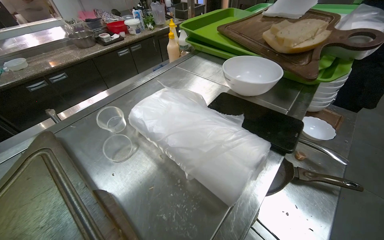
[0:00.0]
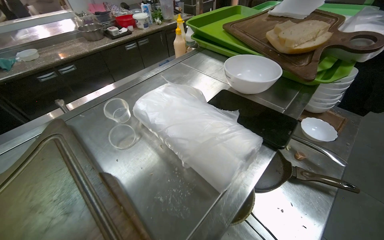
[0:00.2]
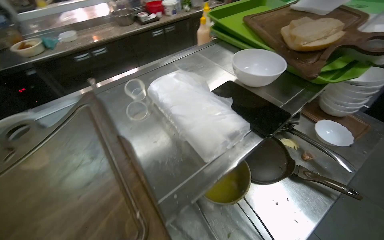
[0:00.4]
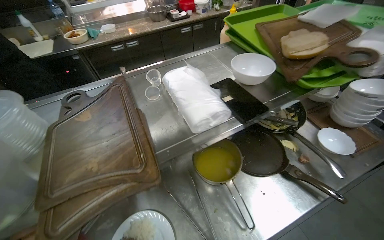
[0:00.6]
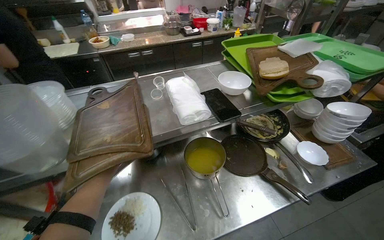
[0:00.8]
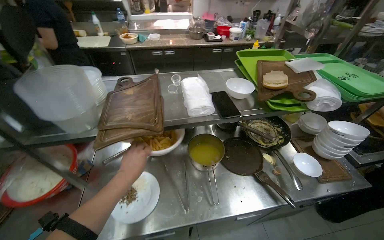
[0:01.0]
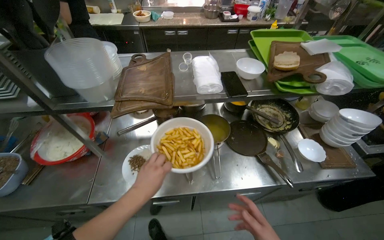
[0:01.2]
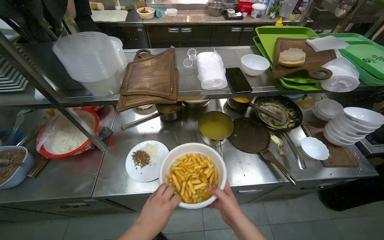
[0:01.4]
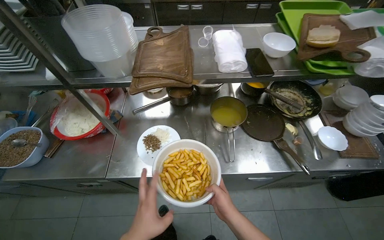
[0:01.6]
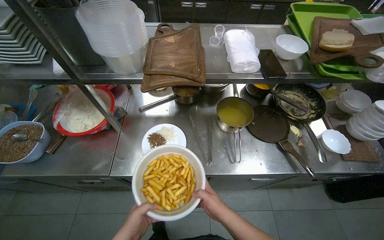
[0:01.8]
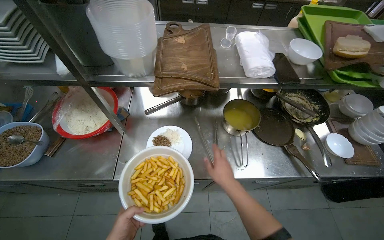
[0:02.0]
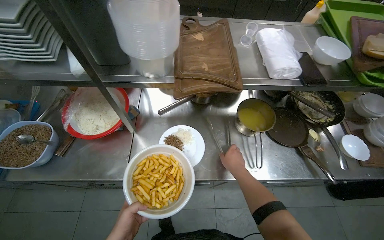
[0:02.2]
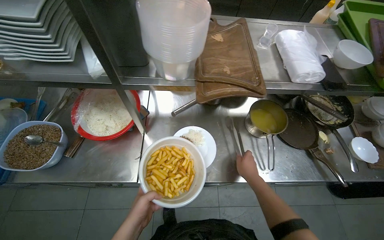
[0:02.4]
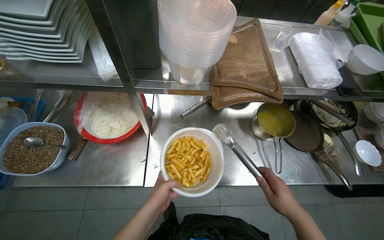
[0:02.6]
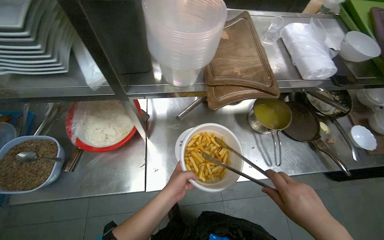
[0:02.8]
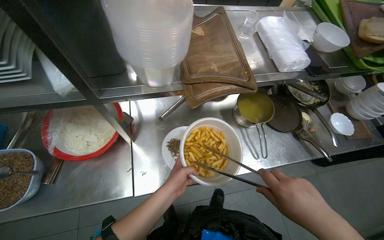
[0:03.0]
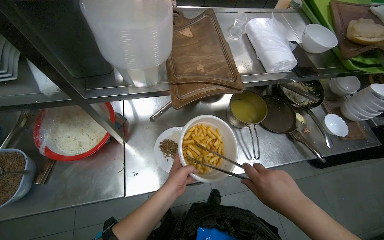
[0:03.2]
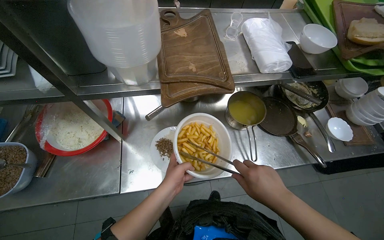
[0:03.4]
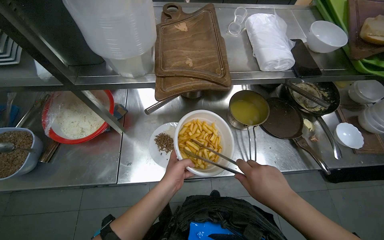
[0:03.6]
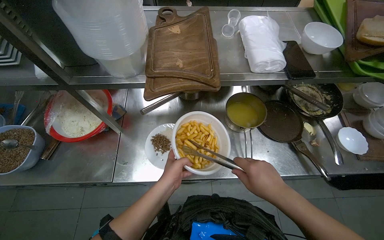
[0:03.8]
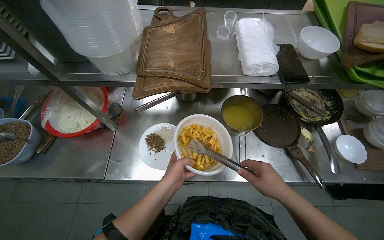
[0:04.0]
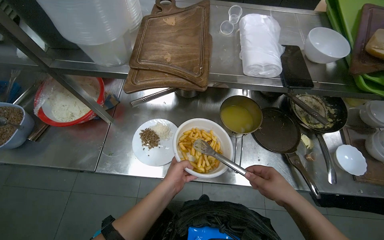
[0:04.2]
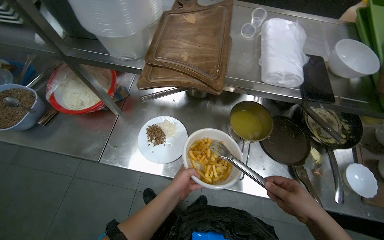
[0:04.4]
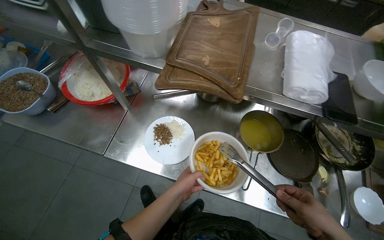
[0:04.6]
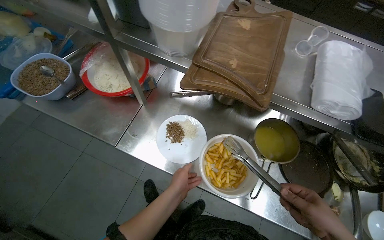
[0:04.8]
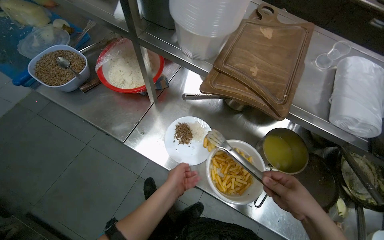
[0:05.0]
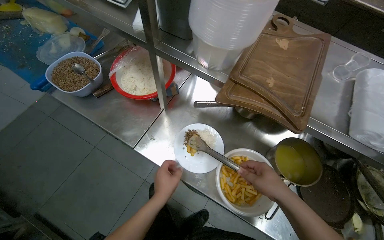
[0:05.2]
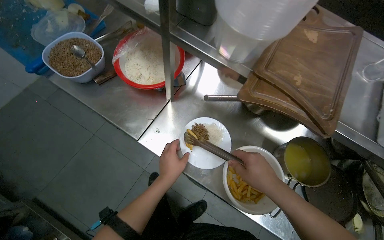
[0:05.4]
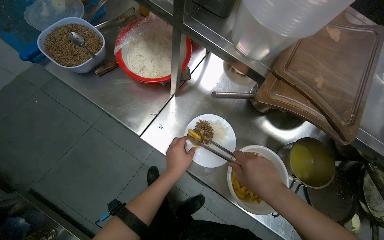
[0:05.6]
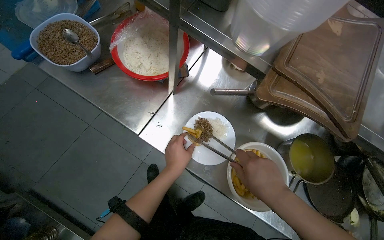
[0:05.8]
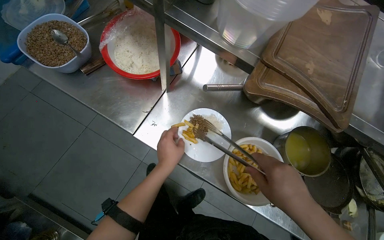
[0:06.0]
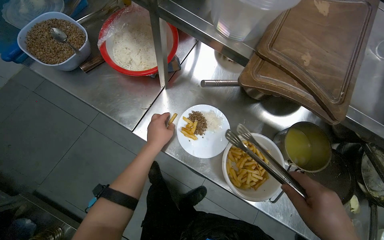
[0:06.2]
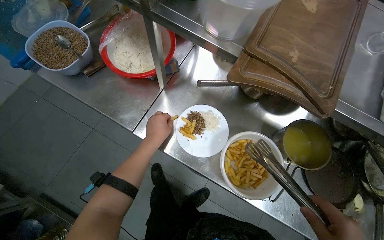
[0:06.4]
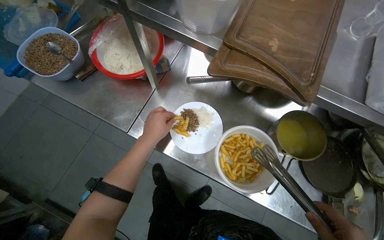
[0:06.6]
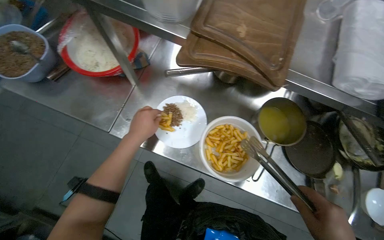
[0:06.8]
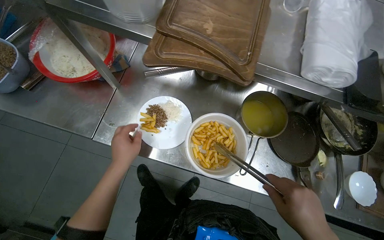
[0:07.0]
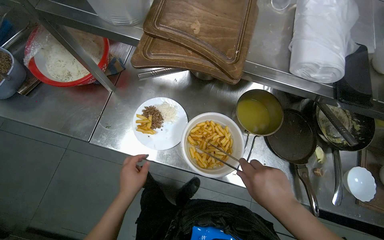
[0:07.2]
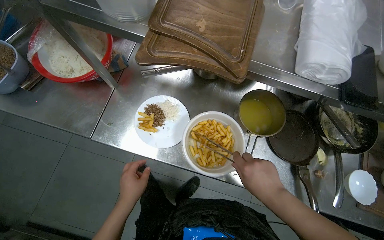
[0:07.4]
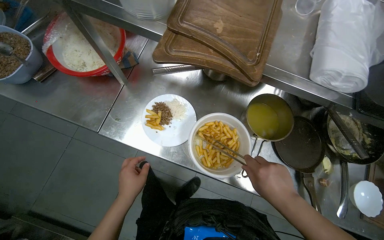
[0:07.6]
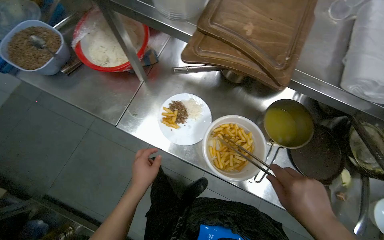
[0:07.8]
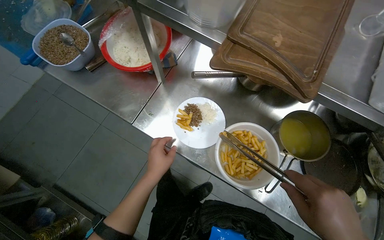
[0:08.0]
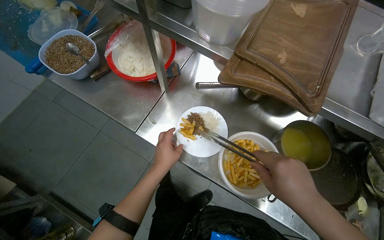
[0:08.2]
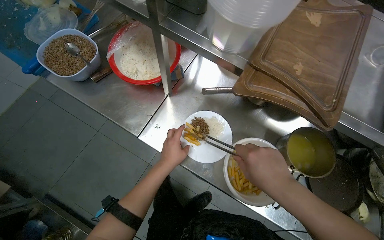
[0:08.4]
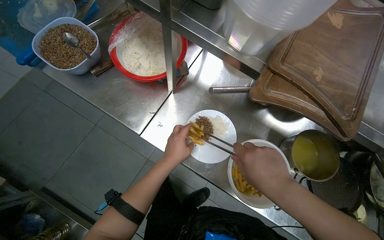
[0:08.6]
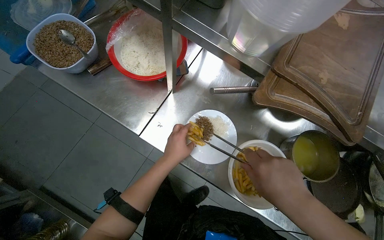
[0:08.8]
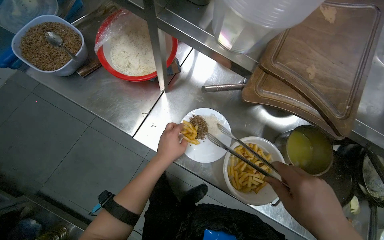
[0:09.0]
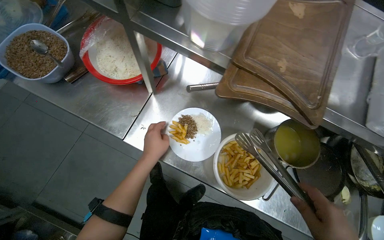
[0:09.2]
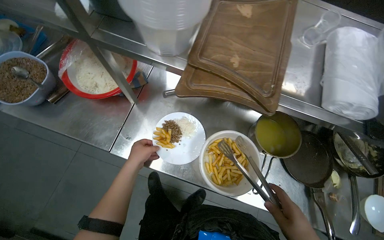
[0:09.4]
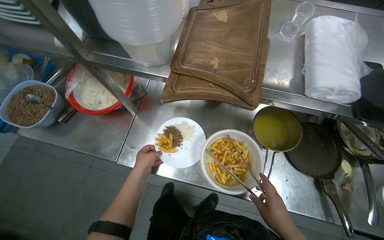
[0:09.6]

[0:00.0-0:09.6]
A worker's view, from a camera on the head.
Job: preparing food.
The whole recording: Plating food onto a dish. The worker scoops granular food and transfers french fries onto a plate.
0:00.0 to 0:01.6: The camera is carried roughly 40 cm. The head turns to the left by roughly 45 degrees. The view tilts roughly 10 degrees downward.
0:01.6 to 0:03.2: The right hand moves up the picture and nearer to the camera, about 20 cm.
0:03.2 to 0:04.8: The wearer's head swings about 35 degrees to the left. The right hand is displaced to the right by roughly 25 cm.
0:04.8 to 0:06.4: The left hand travels up the picture and to the left by roughly 20 cm.
0:06.4 to 0:08.0: The left hand travels down the picture by about 10 cm.

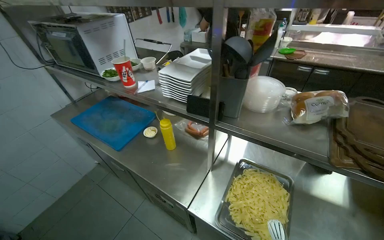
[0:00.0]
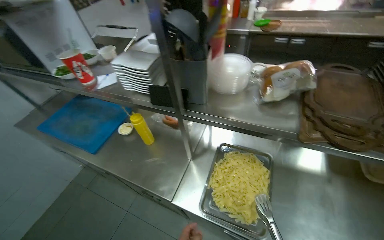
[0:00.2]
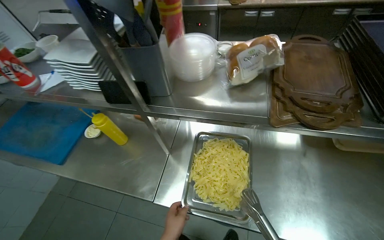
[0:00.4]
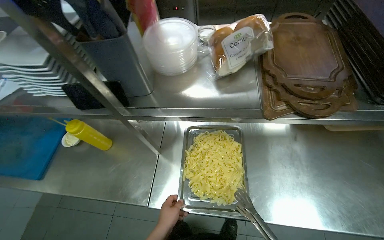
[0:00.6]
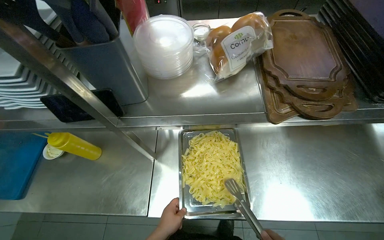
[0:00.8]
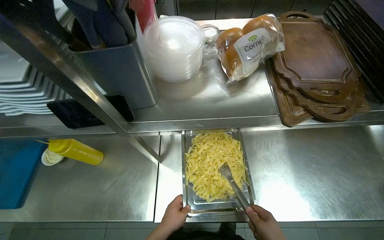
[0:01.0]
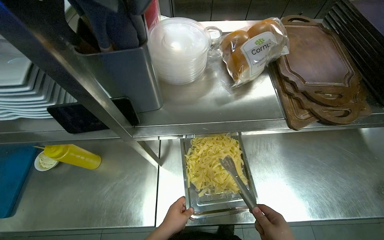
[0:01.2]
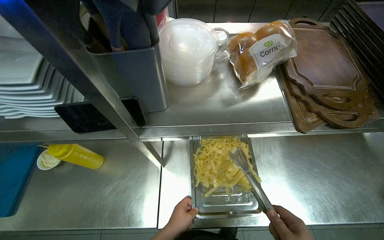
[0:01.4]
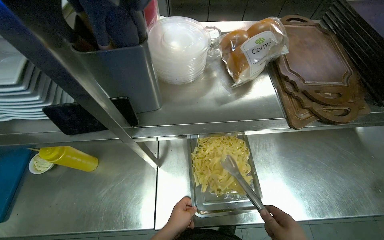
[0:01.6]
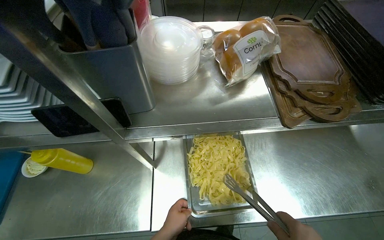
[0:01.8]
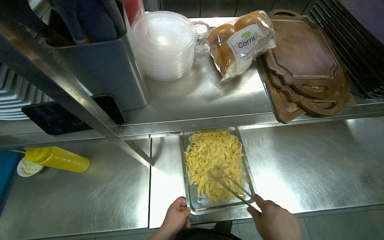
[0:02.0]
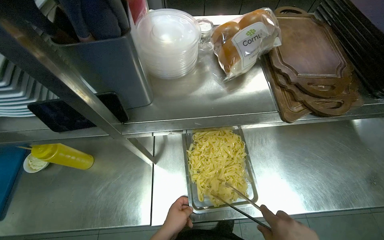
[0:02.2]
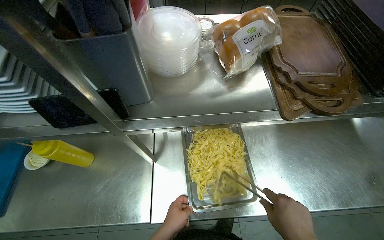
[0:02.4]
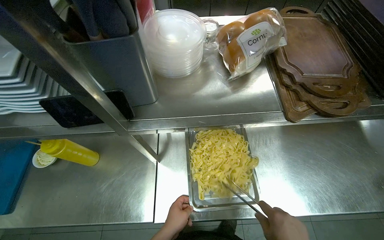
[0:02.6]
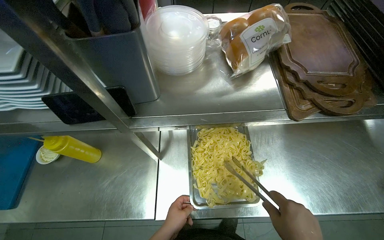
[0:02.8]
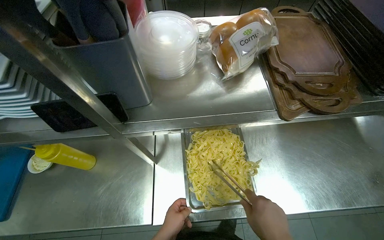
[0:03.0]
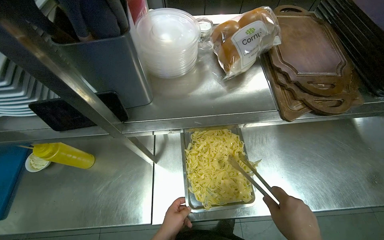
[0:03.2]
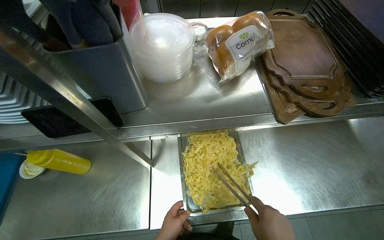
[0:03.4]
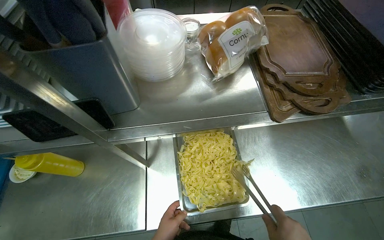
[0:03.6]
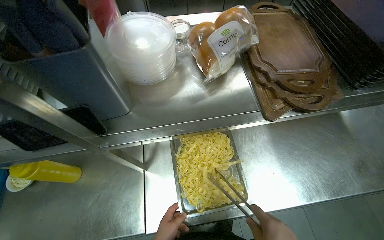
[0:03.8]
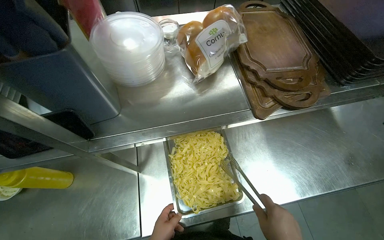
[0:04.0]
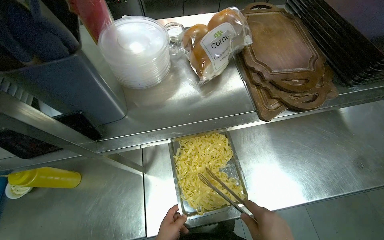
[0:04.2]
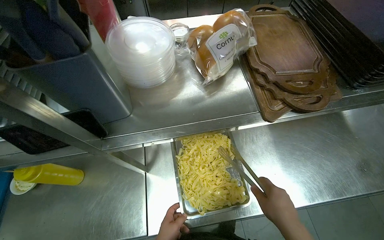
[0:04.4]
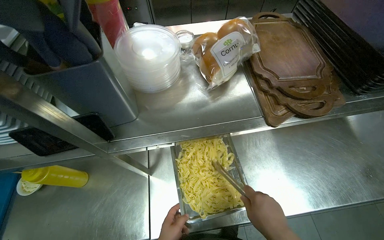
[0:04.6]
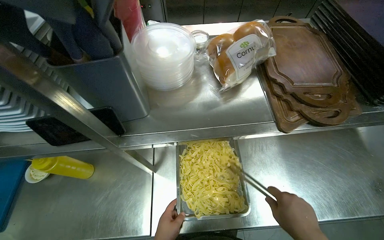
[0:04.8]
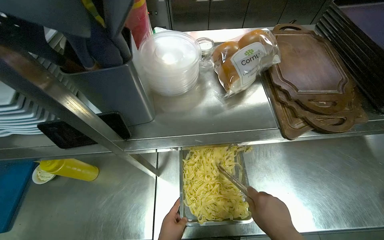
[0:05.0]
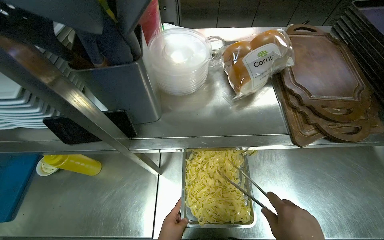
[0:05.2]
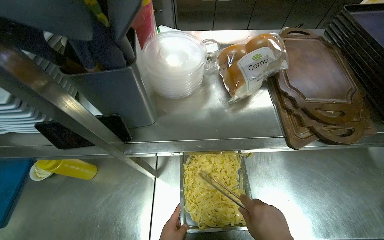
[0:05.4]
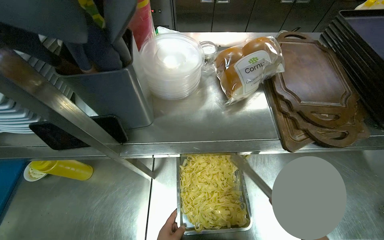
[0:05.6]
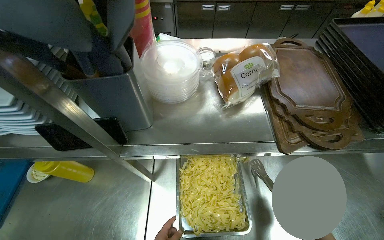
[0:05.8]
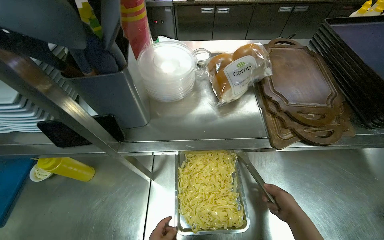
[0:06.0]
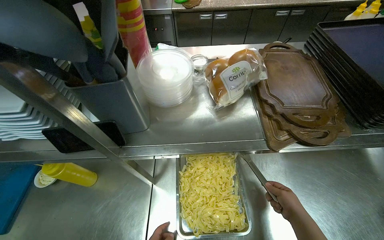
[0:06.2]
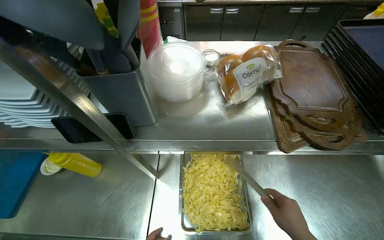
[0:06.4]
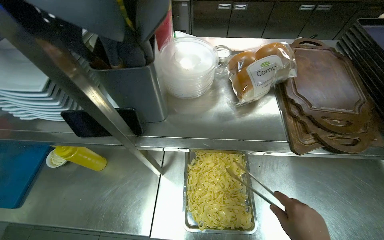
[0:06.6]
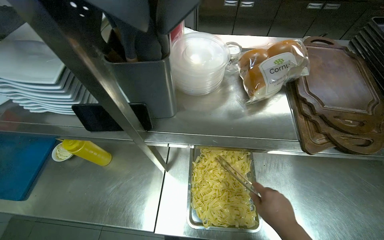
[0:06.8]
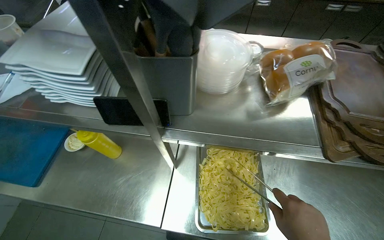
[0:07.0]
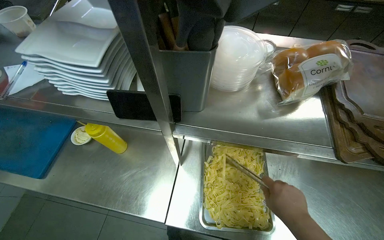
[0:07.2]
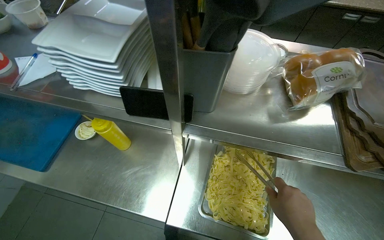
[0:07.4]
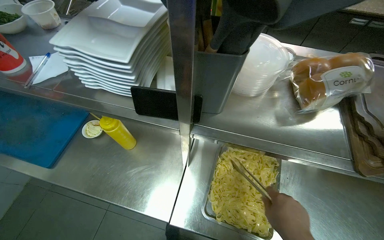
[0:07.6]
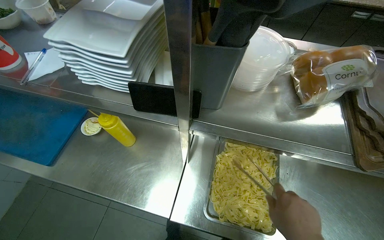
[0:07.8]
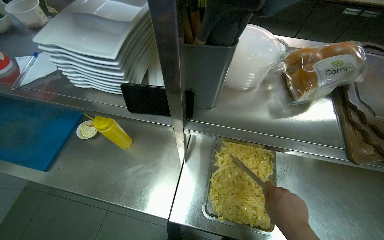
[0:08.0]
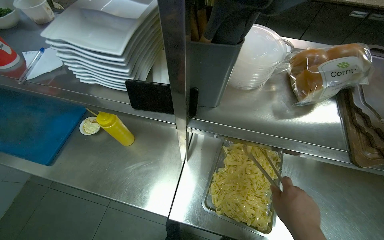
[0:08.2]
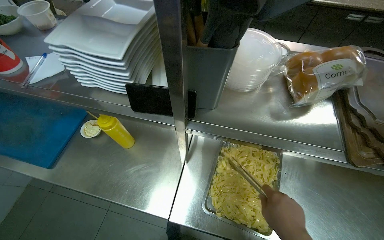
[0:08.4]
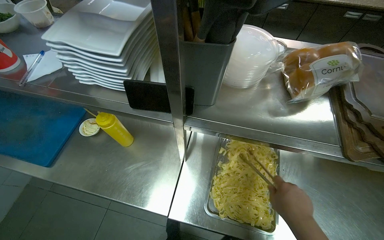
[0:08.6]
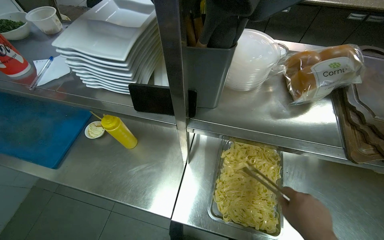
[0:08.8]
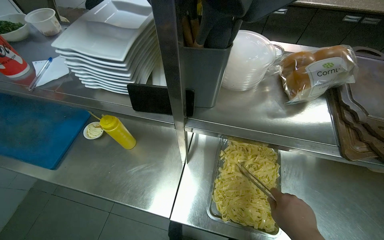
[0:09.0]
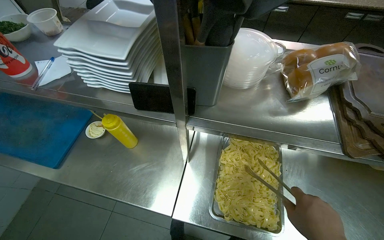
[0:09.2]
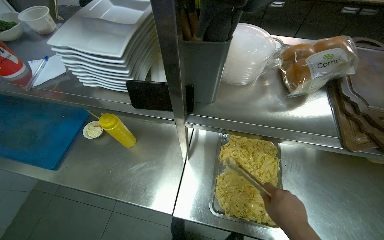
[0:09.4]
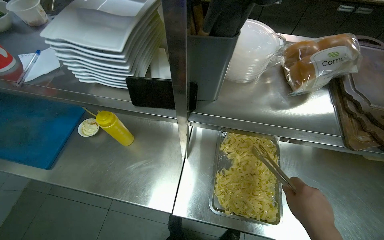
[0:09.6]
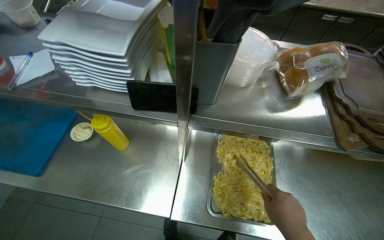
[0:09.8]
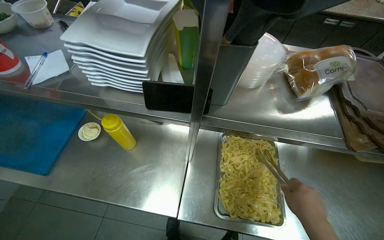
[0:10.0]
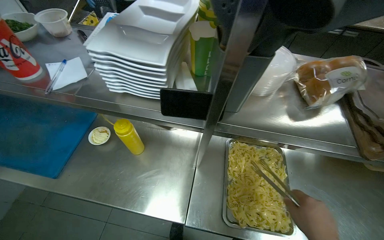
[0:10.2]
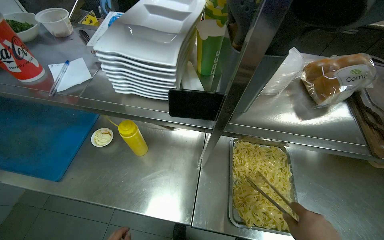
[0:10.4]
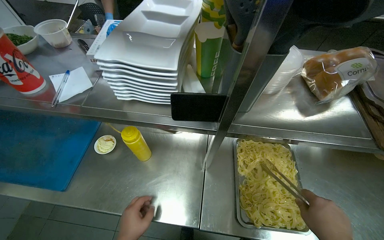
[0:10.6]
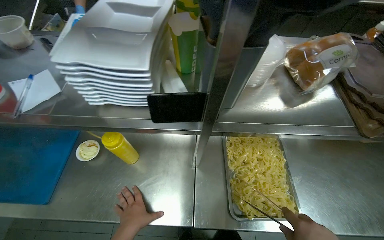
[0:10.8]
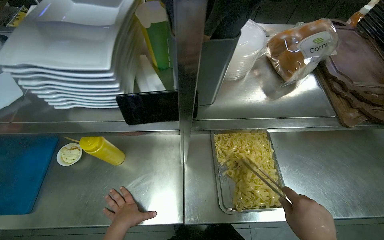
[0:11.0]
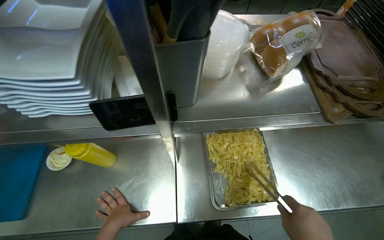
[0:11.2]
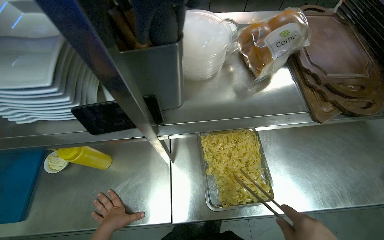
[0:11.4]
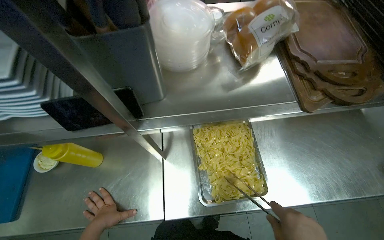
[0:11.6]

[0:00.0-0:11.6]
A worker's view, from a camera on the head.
Job: preparing food.
The whole recording: Mixing pasta in tray. The worker uses tongs to mix pasta in a metal tray.
0:00.0 to 0:01.4: The wearer's head swings approximately 35 degrees to the right. The view tips downward by approximately 15 degrees.
